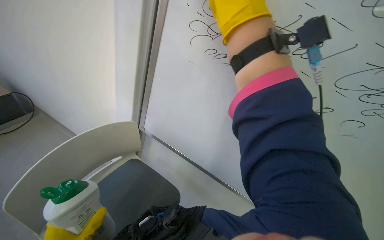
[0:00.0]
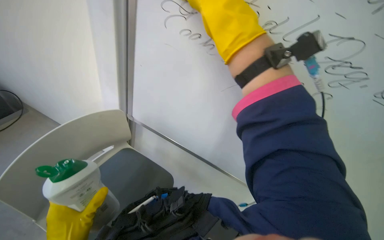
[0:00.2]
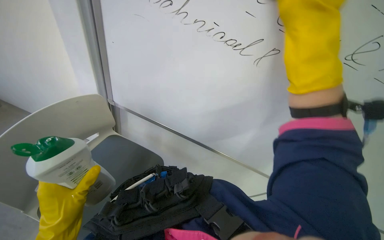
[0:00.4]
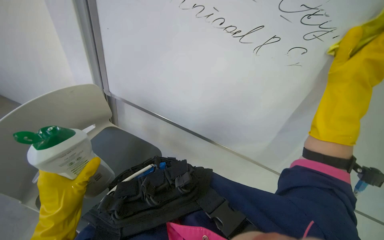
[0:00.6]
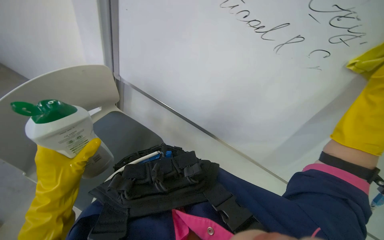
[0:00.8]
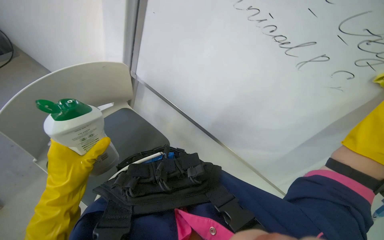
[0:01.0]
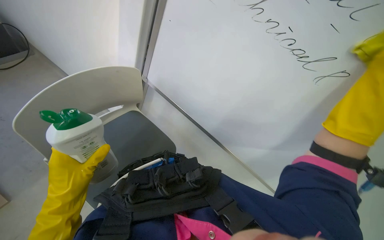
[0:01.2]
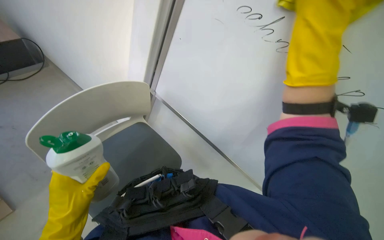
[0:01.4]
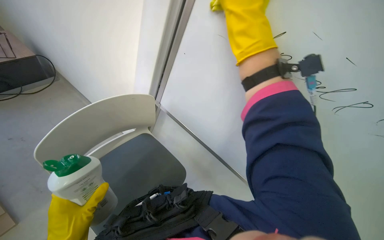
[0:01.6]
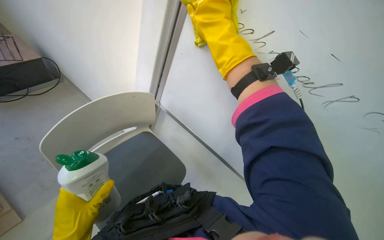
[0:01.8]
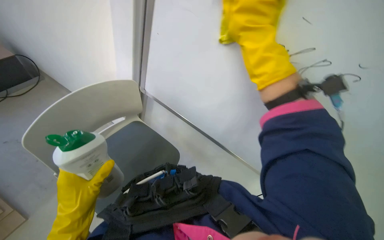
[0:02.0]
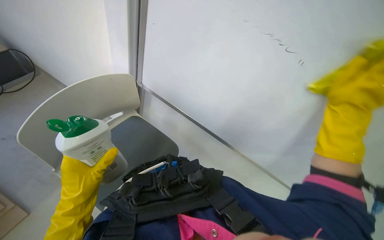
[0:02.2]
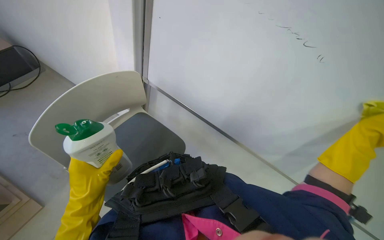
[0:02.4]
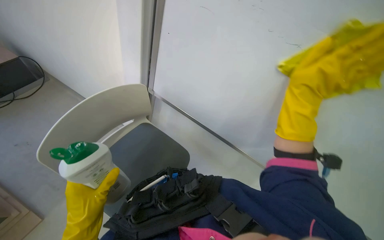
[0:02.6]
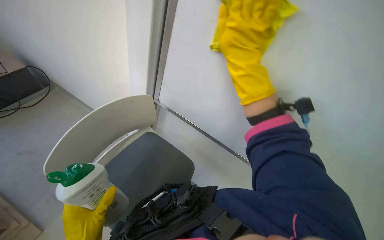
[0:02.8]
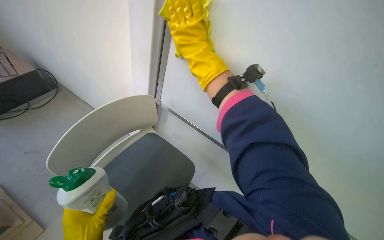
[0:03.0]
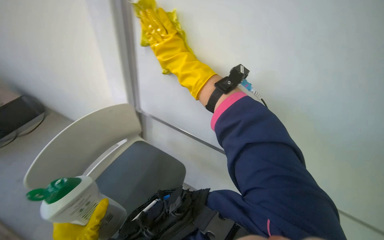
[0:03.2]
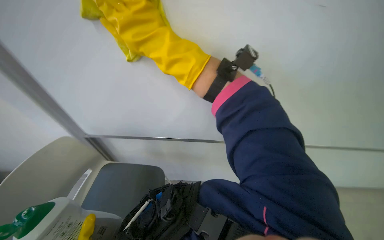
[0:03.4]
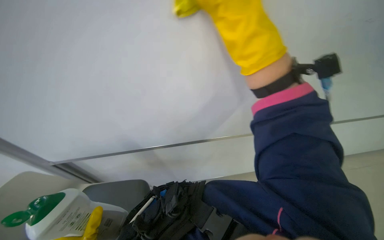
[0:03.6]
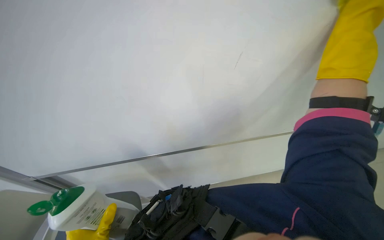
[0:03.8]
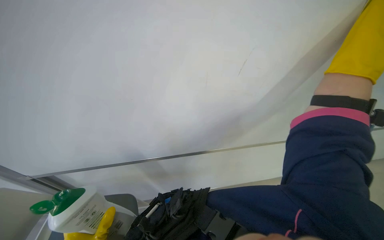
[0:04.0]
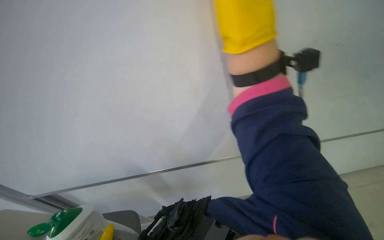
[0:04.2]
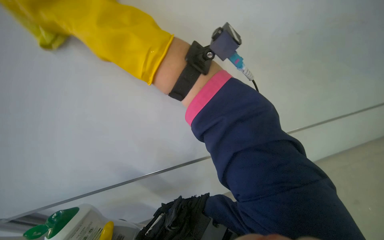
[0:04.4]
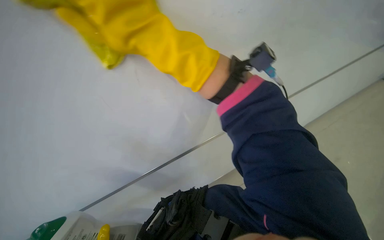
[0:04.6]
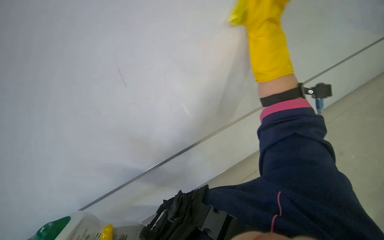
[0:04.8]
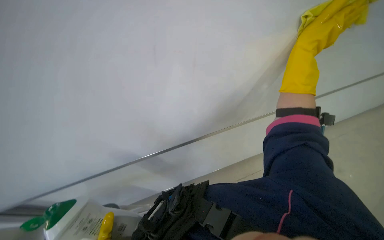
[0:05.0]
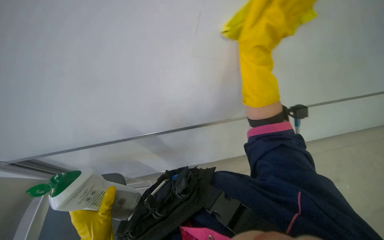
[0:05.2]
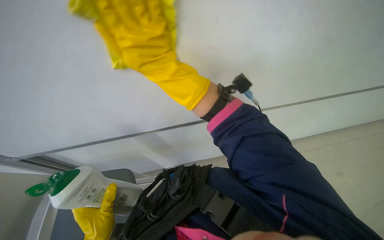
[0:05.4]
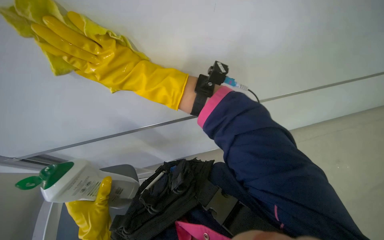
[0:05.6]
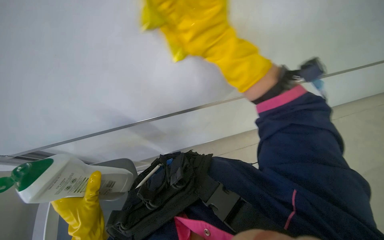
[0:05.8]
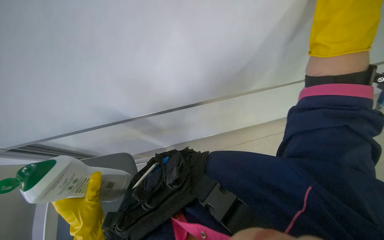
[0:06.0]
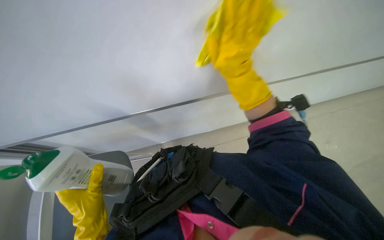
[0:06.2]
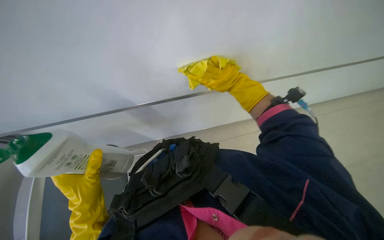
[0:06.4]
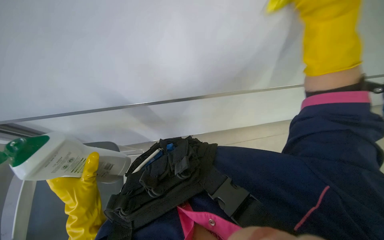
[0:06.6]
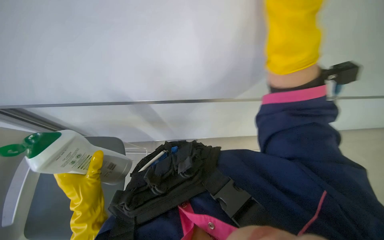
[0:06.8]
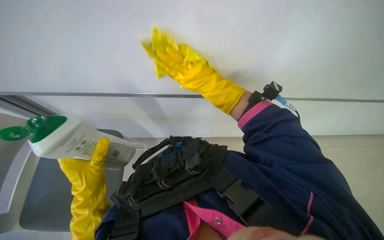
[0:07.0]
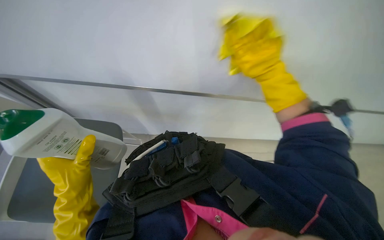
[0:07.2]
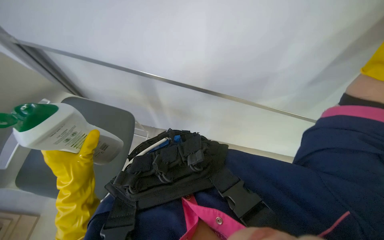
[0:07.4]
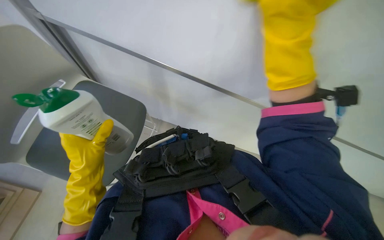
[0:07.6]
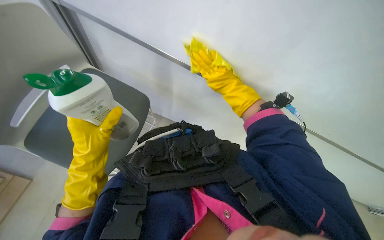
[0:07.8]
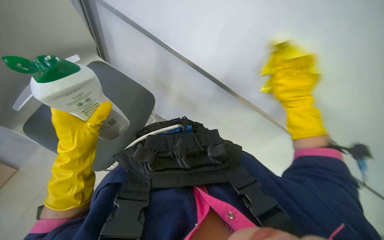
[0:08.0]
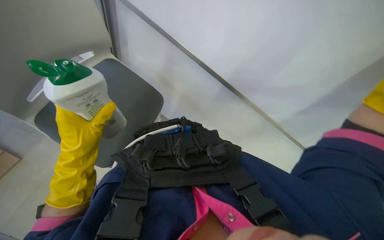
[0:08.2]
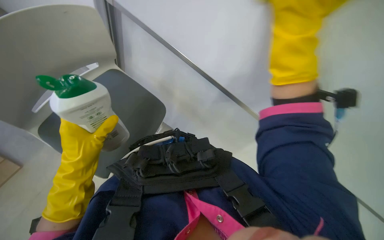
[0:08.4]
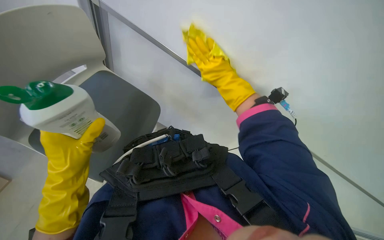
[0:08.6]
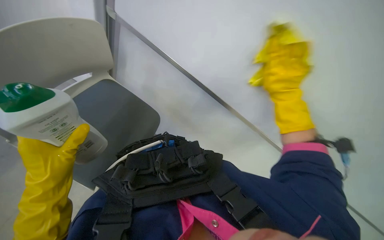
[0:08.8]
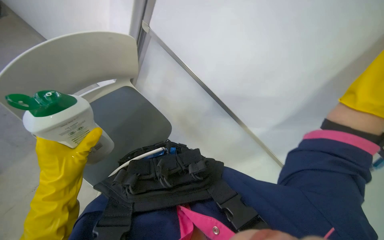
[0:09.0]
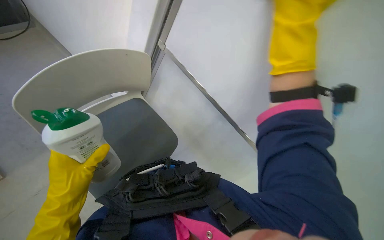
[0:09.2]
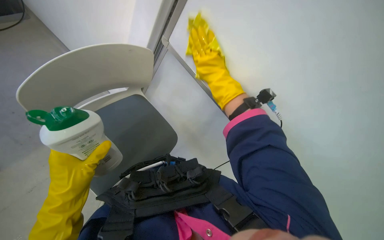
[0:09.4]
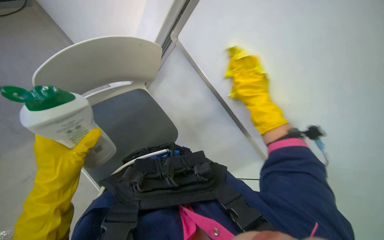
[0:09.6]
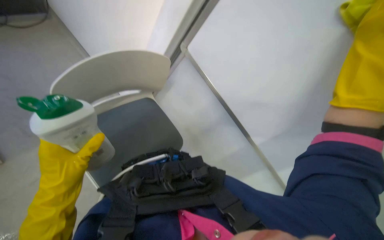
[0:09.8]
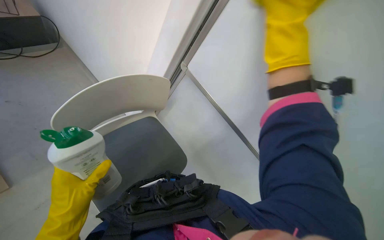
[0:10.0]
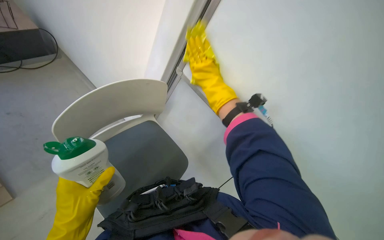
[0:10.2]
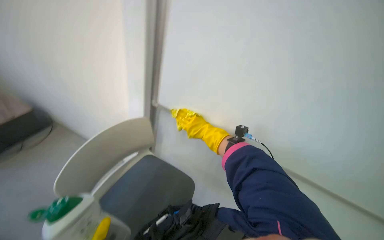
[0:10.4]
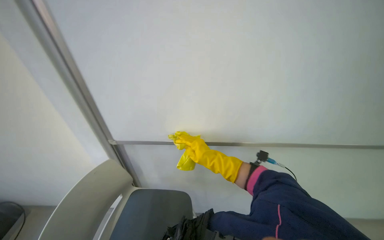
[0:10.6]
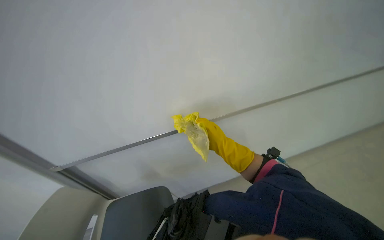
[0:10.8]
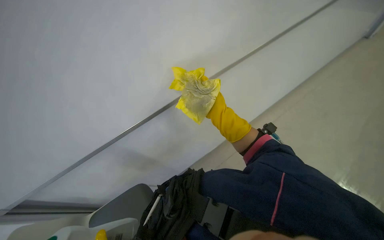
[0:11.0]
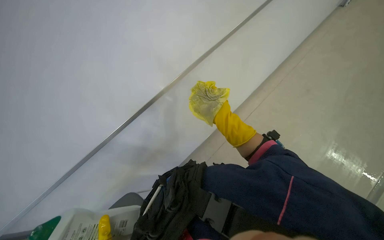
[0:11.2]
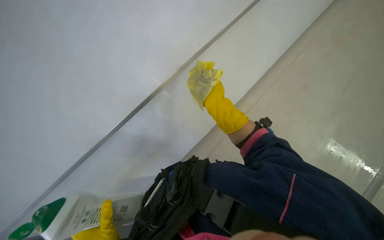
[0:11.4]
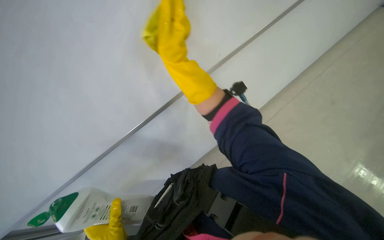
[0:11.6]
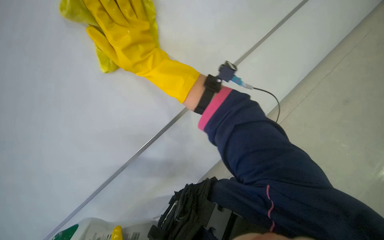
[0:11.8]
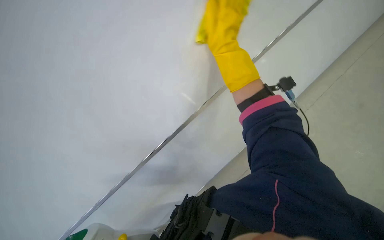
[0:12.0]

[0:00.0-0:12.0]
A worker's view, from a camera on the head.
Job: wiping surfaces.
The whole recording: Cleaning whiteboard. The worker cleans the whiteboard with a cloth and cleaner.
0:07.6 to 0:09.0: The view pans to the right by about 15 degrees.
0:09.0 to 0:10.4: The wearer looks some 25 degrees further upward. The scene rotates counterclockwise by approximately 25 degrees.

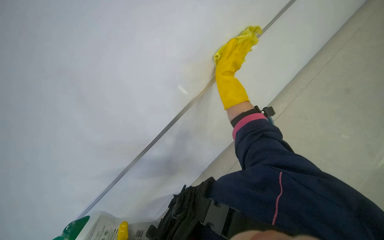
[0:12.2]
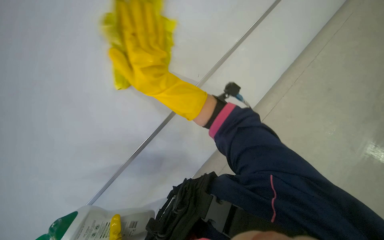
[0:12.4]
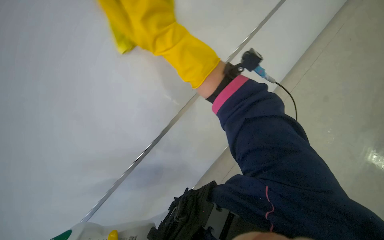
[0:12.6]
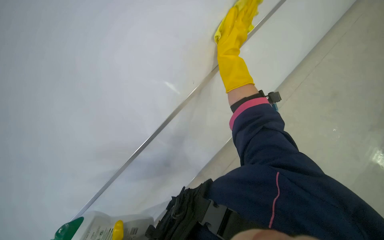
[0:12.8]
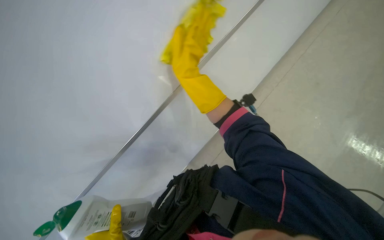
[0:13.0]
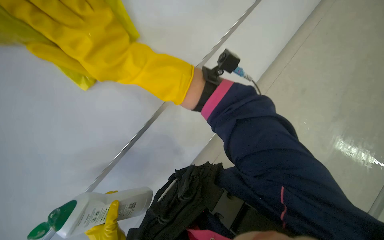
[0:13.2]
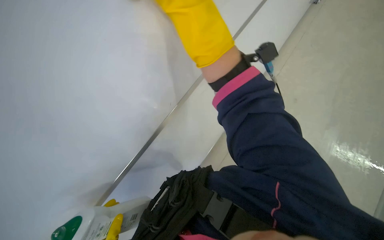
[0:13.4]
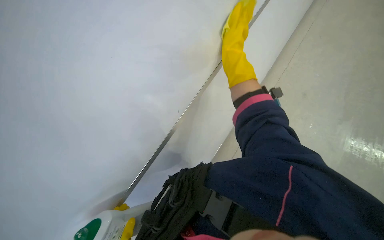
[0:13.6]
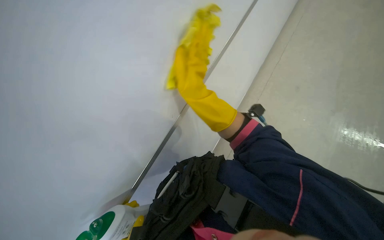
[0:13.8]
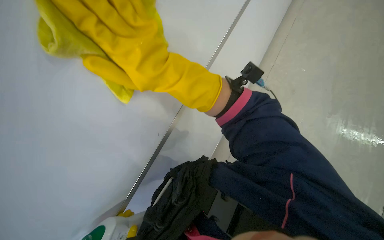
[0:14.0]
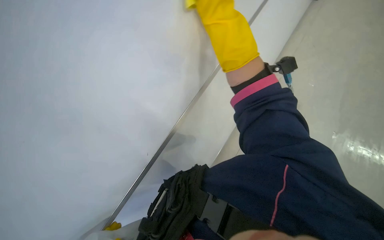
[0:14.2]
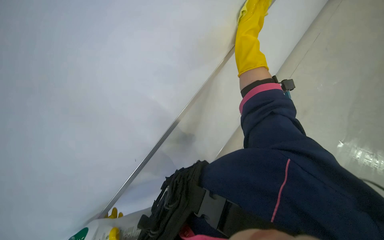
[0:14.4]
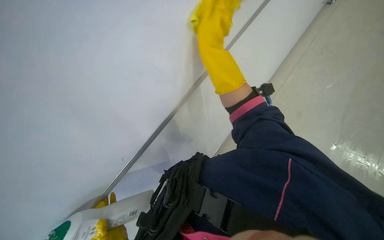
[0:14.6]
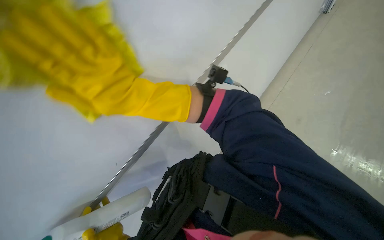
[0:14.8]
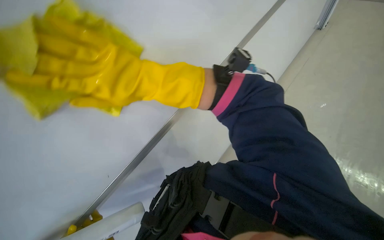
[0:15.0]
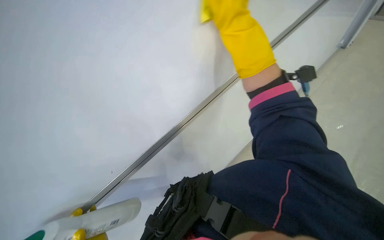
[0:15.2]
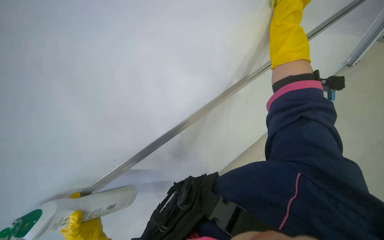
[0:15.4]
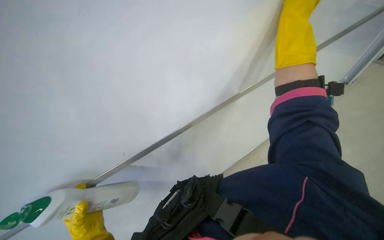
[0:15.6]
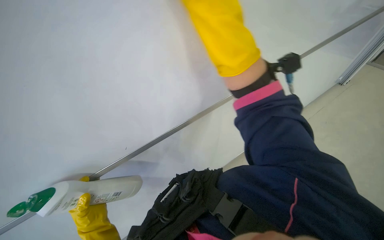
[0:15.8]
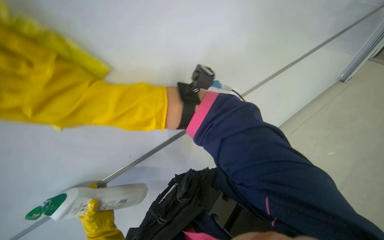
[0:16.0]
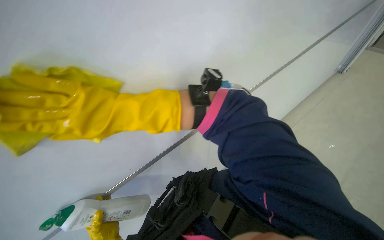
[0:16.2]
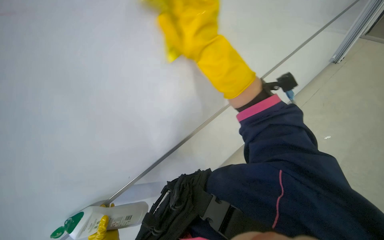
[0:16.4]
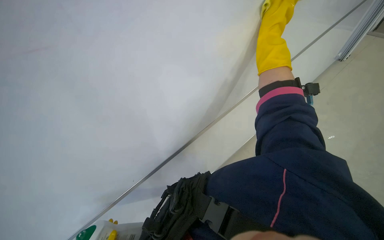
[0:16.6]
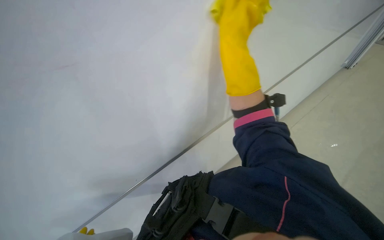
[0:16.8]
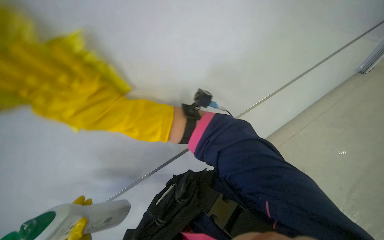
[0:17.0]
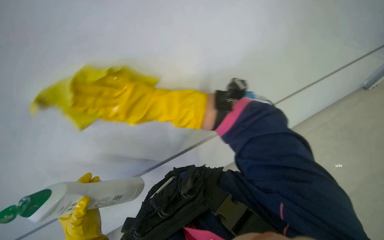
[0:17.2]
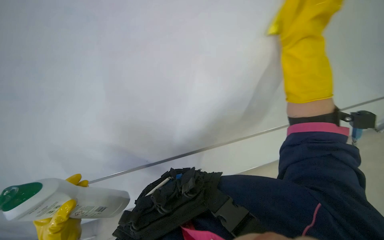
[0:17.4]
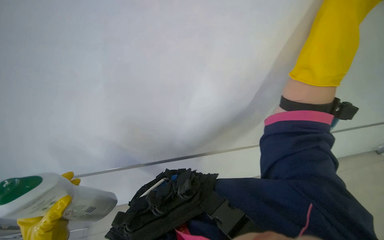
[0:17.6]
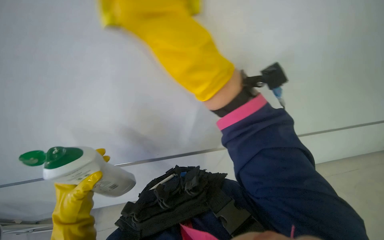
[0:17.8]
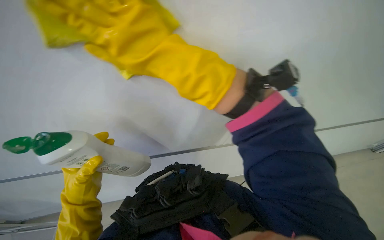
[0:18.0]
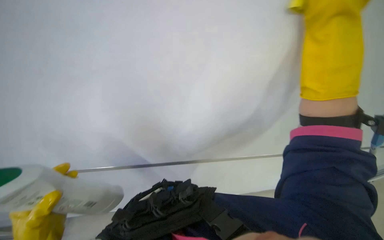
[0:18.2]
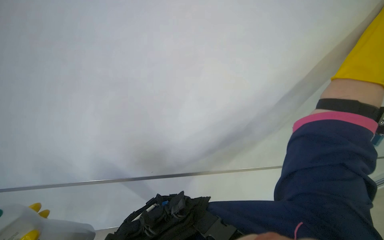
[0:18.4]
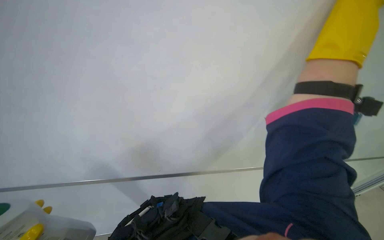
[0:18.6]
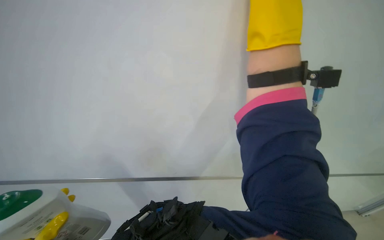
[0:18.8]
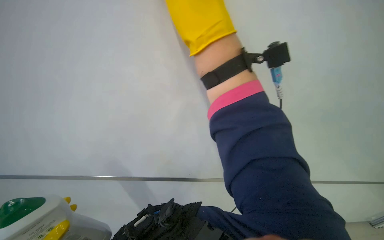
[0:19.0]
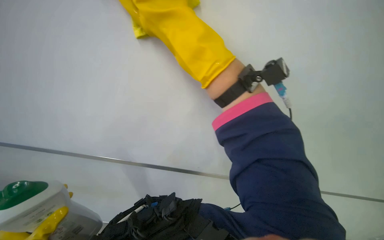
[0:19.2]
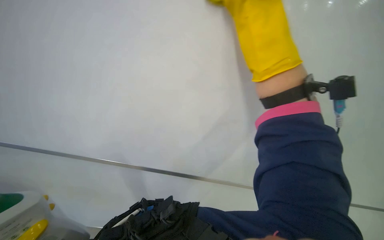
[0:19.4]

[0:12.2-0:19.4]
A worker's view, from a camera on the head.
Job: wiping surfaces.
The whole recording: Cleaning whiteboard. The worker cleans the whiteboard with a cloth and cleaner.
0:12.2 to 0:13.6: The right hand moves nearer to the camera, roughly 15 cm.
0:13.6 to 0:15.0: The right hand moves left and right over some 30 cm, changing direction 2 times.
0:15.0 to 0:16.6: The view tips upward by roughly 15 degrees.
